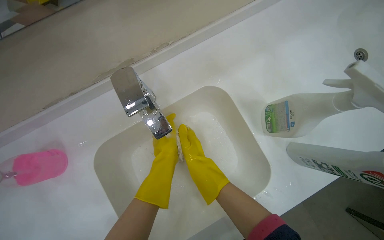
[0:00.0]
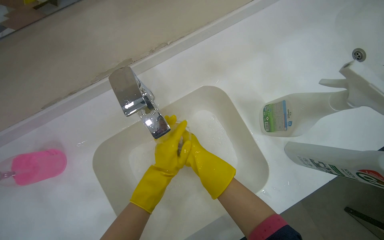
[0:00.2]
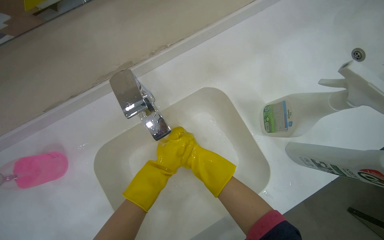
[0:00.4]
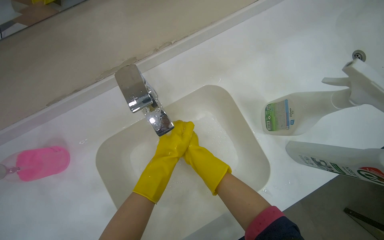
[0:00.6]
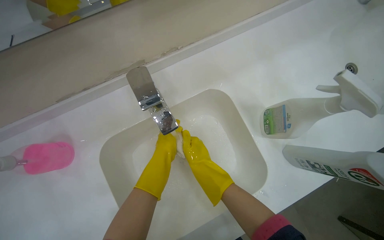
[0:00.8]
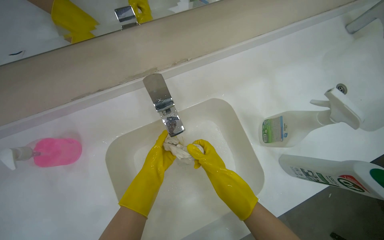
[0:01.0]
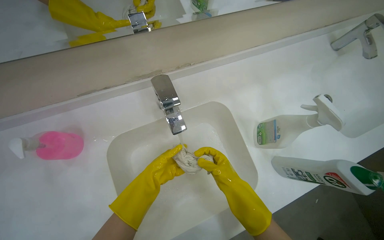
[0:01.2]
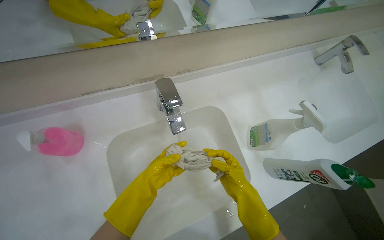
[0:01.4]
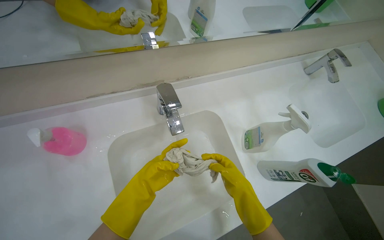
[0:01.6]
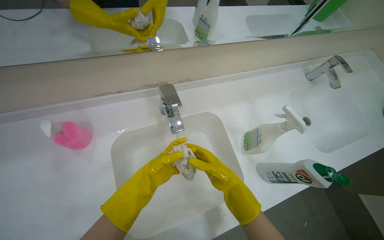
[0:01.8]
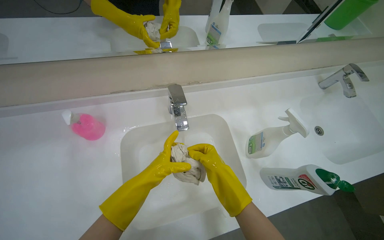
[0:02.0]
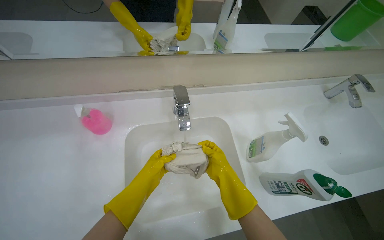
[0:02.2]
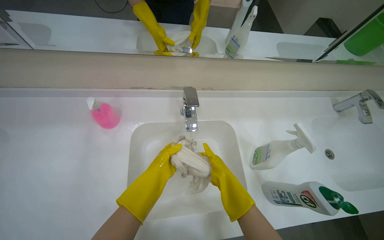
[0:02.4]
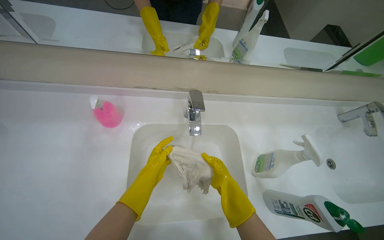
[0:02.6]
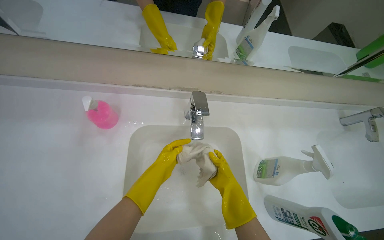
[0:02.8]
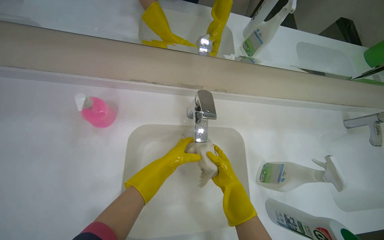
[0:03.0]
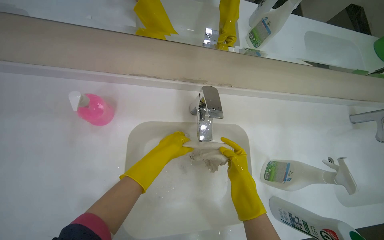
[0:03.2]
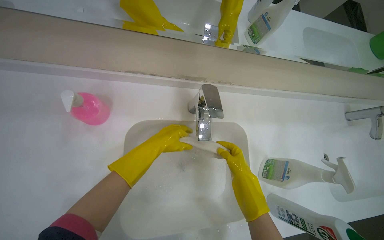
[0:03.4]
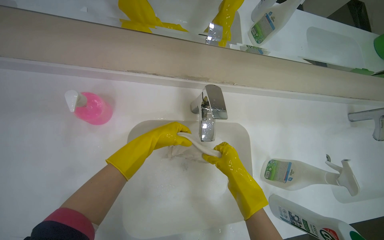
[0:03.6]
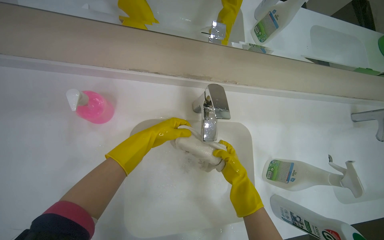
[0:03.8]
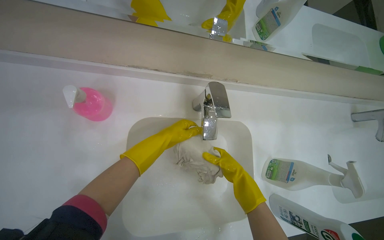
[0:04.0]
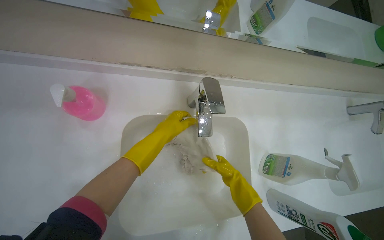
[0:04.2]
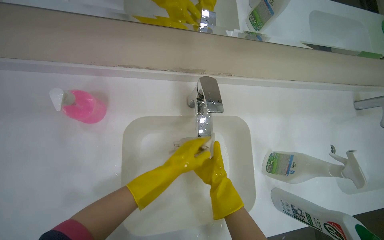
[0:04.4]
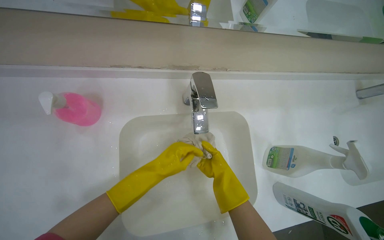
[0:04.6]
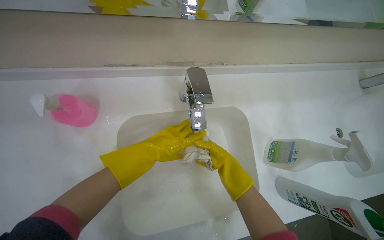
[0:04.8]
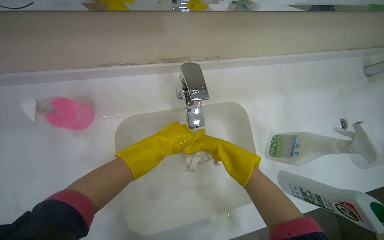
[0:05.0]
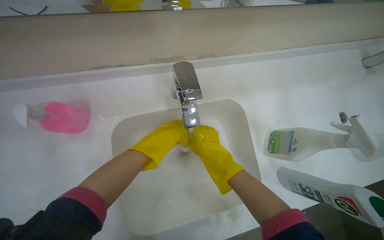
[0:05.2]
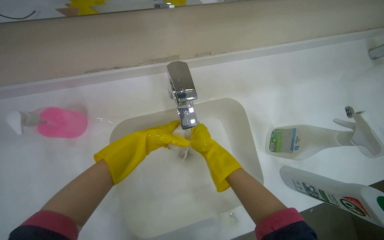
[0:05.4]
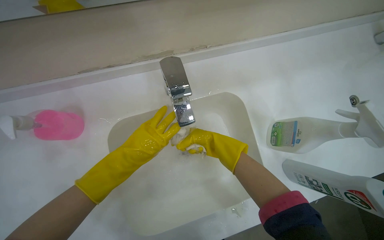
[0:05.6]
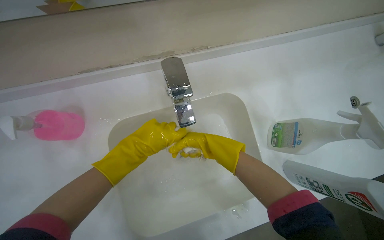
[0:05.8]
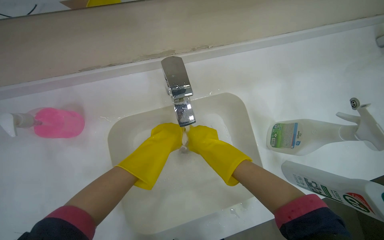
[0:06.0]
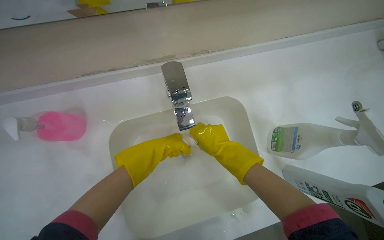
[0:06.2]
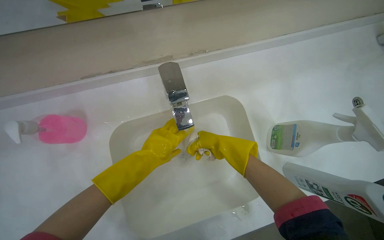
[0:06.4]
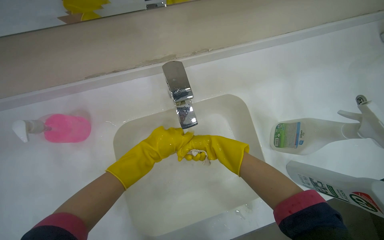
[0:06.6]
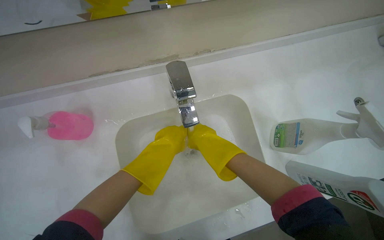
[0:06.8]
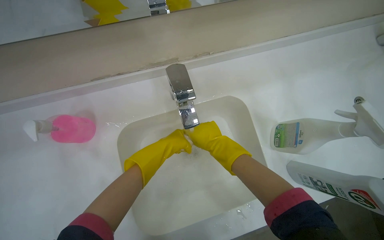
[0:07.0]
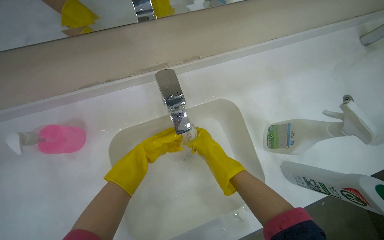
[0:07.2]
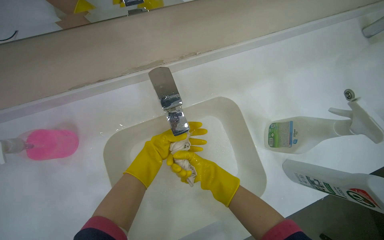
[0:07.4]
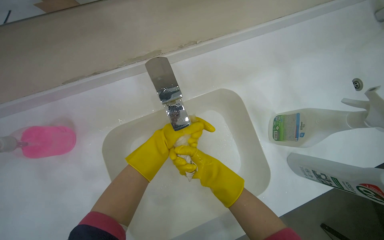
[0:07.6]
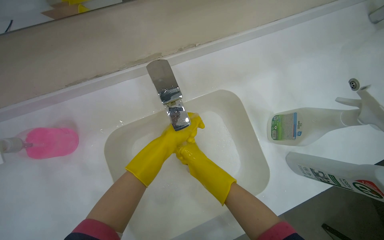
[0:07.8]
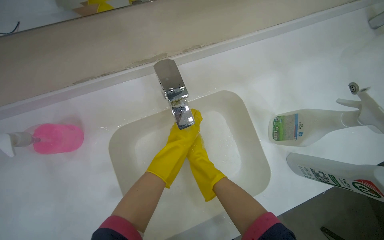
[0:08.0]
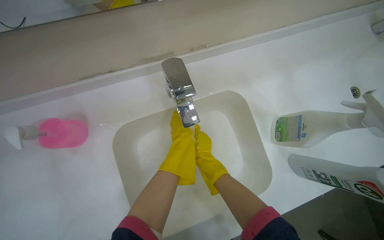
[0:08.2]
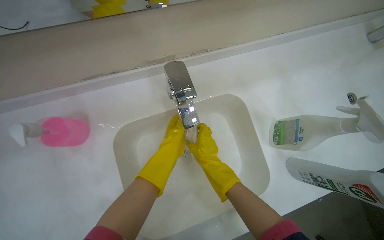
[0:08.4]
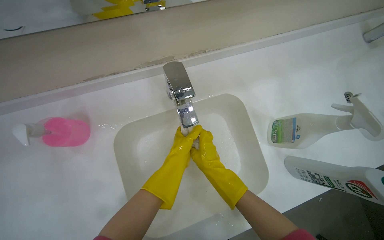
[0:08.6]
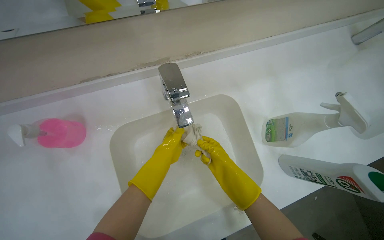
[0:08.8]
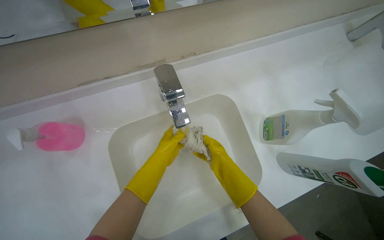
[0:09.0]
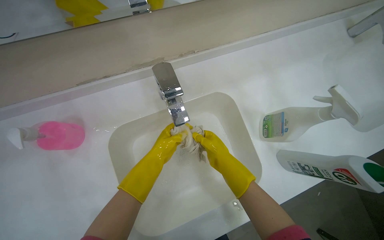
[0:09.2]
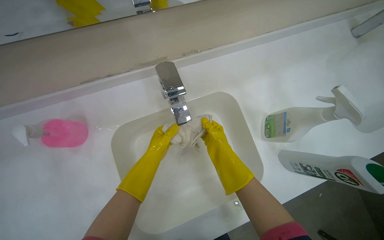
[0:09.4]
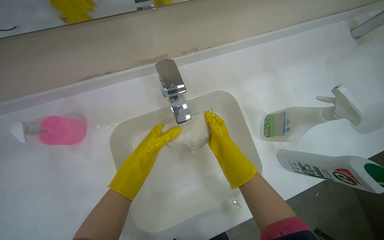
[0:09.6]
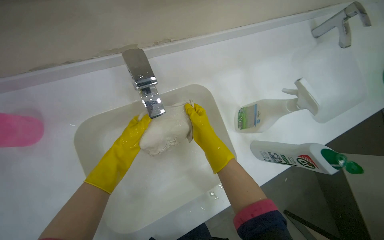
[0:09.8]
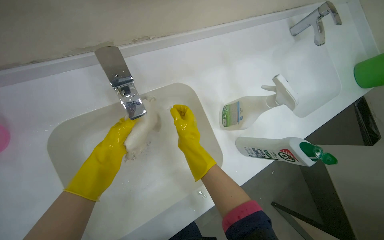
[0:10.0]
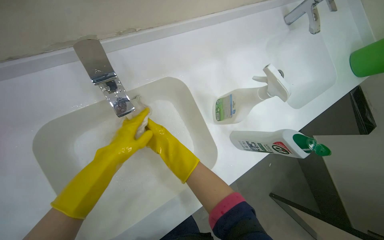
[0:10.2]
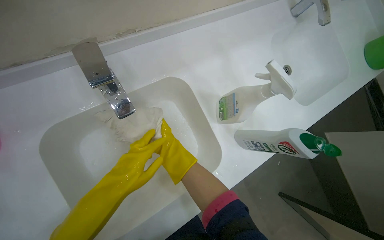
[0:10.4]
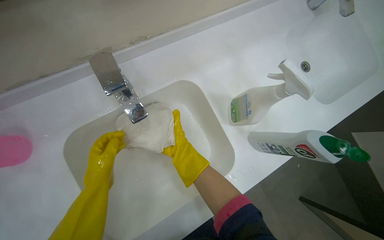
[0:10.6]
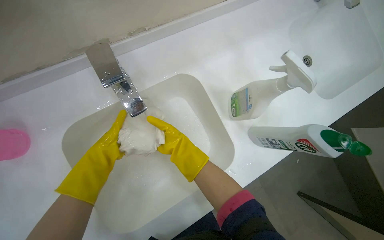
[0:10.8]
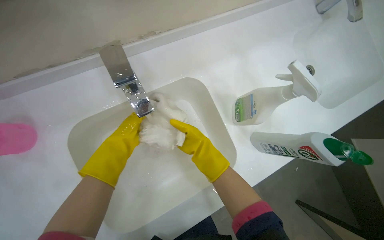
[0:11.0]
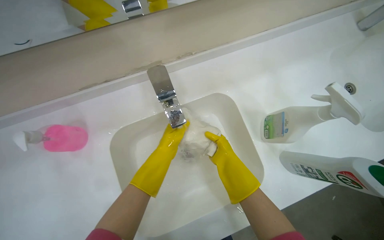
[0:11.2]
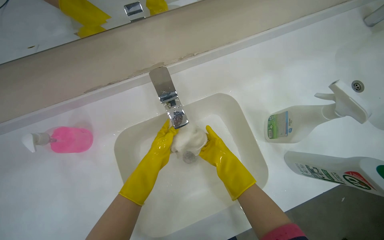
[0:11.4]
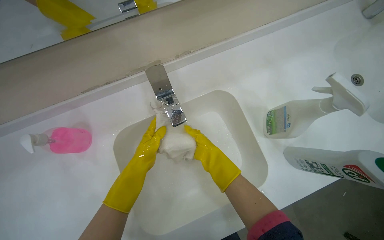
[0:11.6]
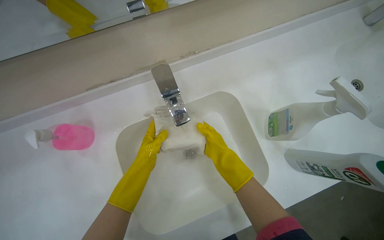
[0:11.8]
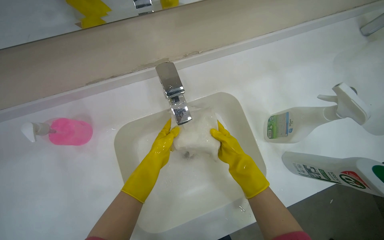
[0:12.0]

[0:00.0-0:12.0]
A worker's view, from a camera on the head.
Job: preparing cleaning supplies.
The whole recording: Washing cleaning cloth. The worker washes a cleaning cloth in the sink.
0.0 to 1.6 s: The wearer looks approximately 15 degrees further upward. The left hand shifts roughly 10 cm down the picture.
7.6 to 9.0 s: The right hand moves some 20 cm farther from the camera and comes back.
9.0 to 10.4 s: The left hand is displaced nearer to the camera by some 10 cm.
10.4 to 12.0 s: The left hand goes left and right, some 15 cm each way, reversing 2 times.

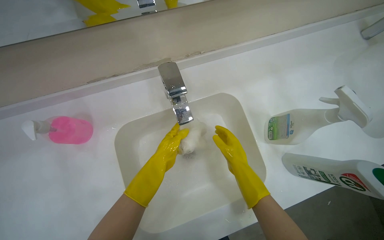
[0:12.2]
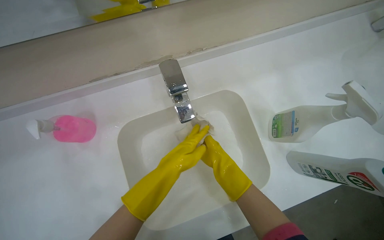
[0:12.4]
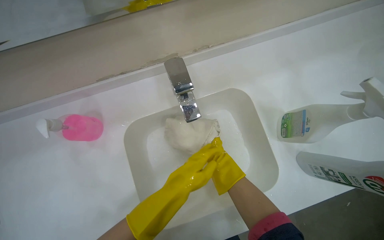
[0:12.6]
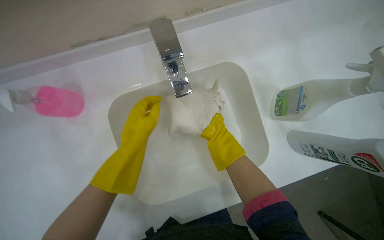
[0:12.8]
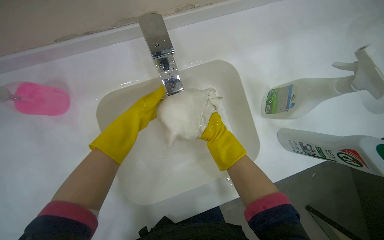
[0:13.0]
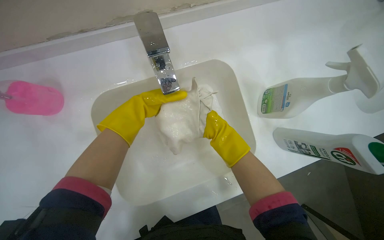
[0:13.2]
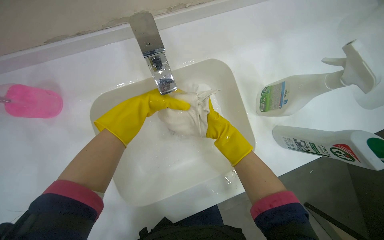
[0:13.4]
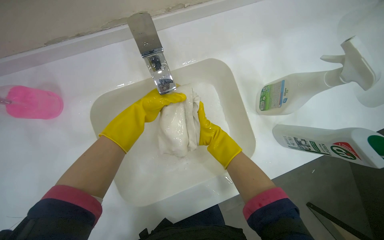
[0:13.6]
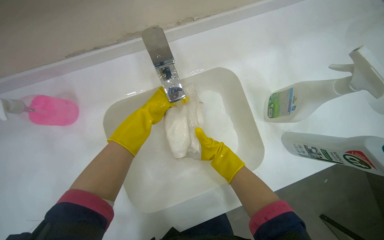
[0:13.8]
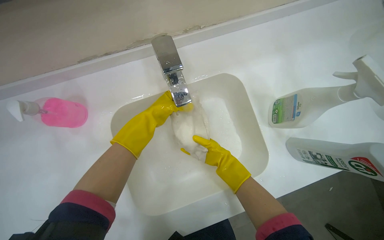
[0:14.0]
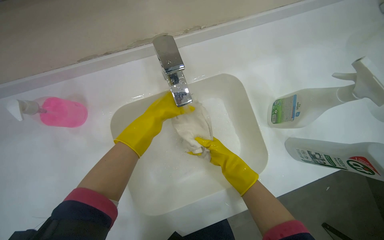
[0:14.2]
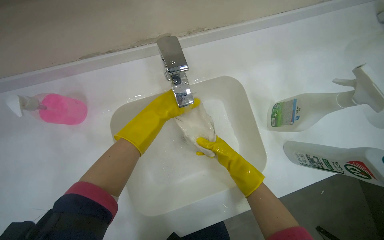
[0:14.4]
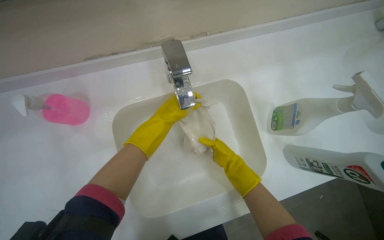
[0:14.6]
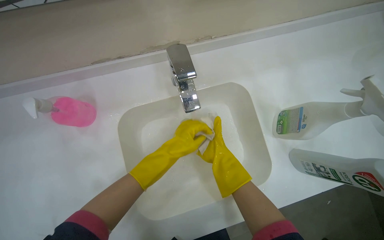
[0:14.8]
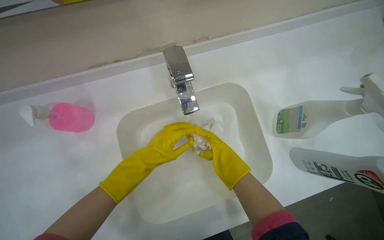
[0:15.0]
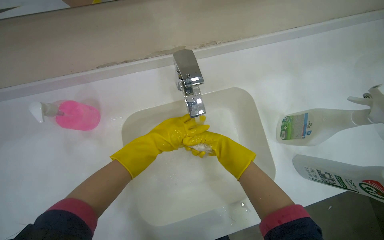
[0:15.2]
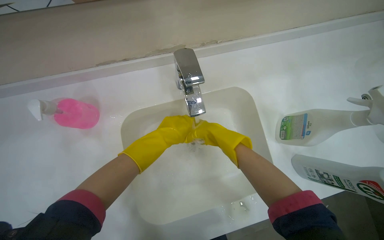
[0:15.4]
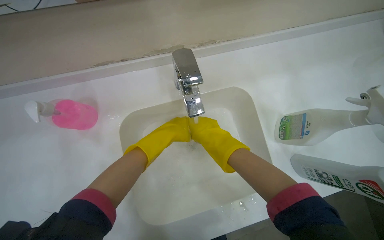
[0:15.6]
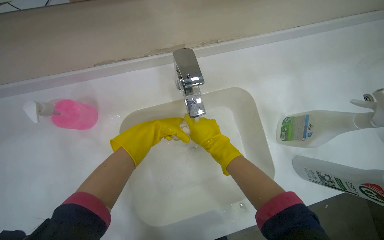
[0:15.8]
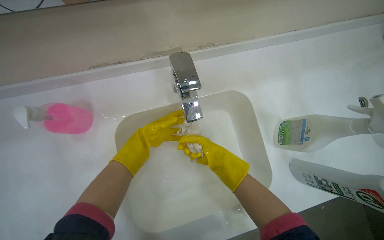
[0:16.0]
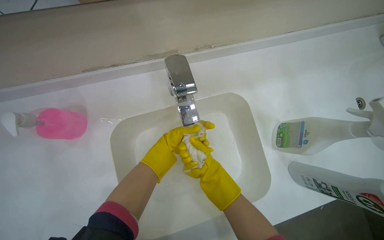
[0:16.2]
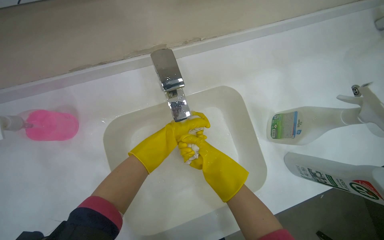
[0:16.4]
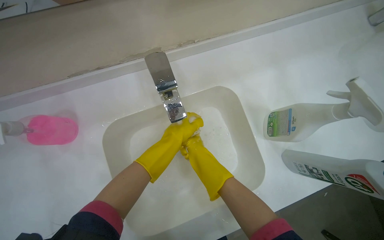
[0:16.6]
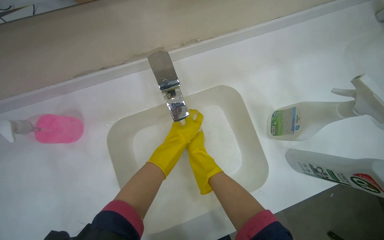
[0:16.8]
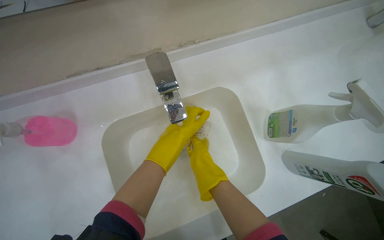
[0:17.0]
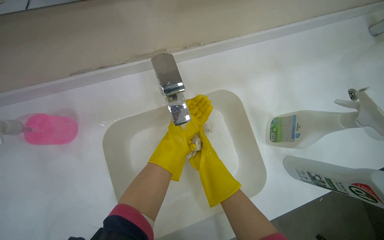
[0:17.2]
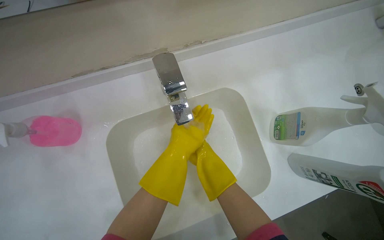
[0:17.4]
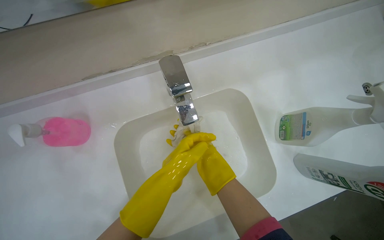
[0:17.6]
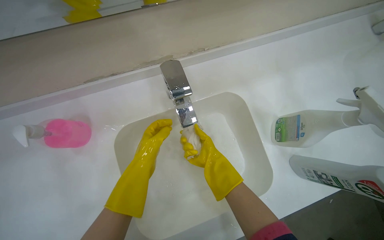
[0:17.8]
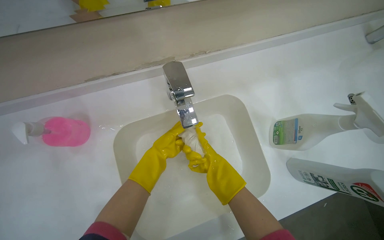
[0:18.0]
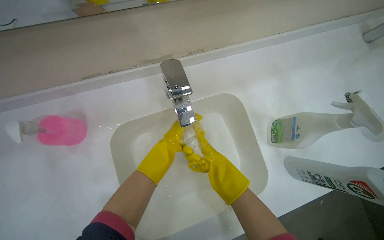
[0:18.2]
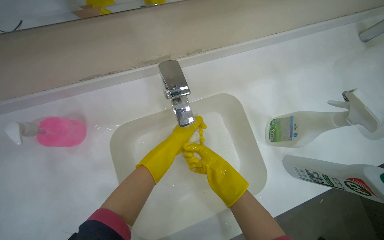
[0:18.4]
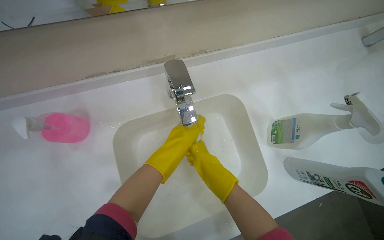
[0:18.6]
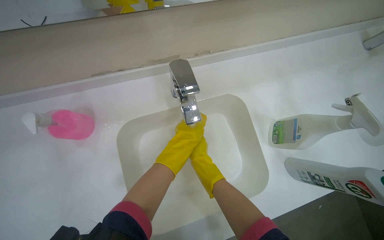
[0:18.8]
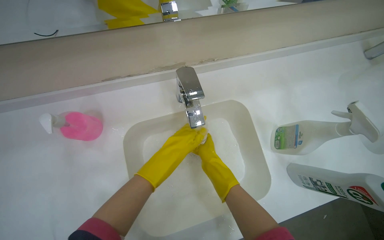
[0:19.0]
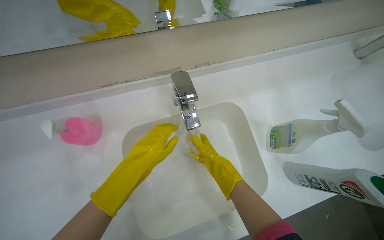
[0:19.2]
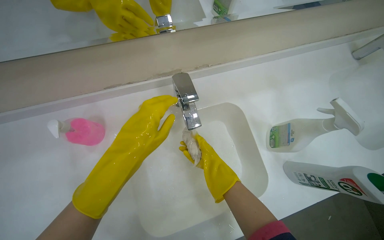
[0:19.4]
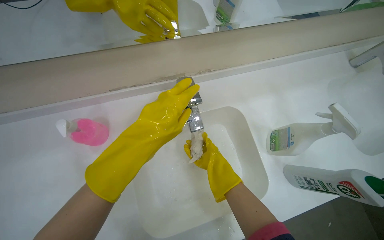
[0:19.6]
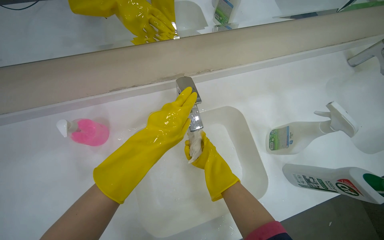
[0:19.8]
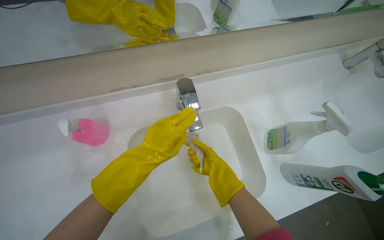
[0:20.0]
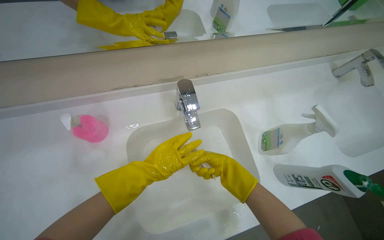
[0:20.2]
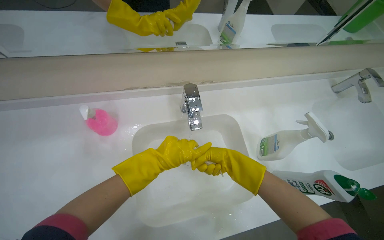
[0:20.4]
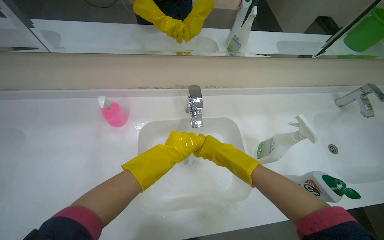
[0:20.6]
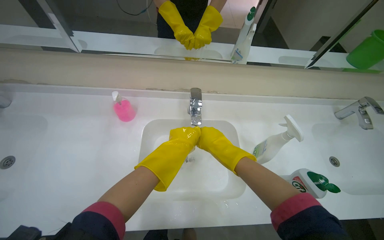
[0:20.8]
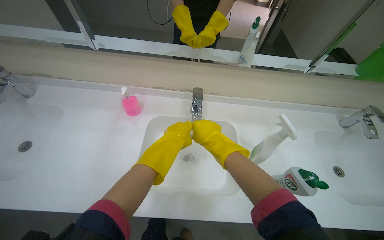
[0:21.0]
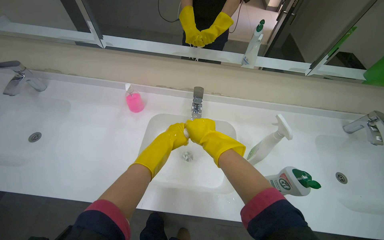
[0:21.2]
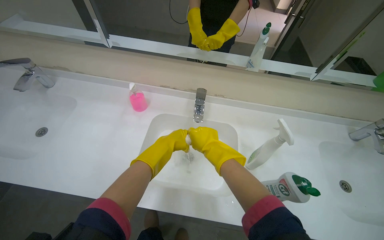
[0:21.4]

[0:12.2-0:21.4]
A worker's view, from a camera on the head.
Job: preparing cleaning supplies.
The whole recording: Washing cleaning cloth. The worker washes a cleaning cloth in the sink.
12.2 to 13.8 s: The left hand shifts some 10 cm up the picture; the right hand moves nearer and farther over approximately 15 cm, changing direction 2 times.
13.8 to 15.2 s: The right hand swings nearer and farther, about 15 cm each way, with 4 reversals.
15.2 to 16.8 s: The left hand moves nearer and farther over roughly 15 cm, changing direction 2 times.
16.8 to 18.4 s: The left hand shifts approximately 15 cm nearer to the camera.
19.8 to 21.4 s: The wearer looks some 25 degrees further to the left. The wearer looks roughly 20 degrees further upward.
